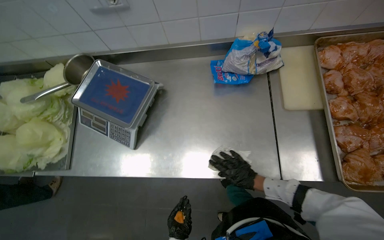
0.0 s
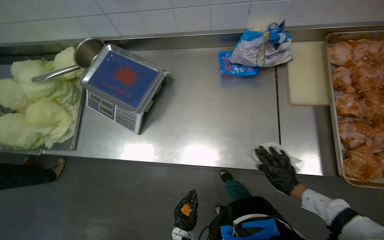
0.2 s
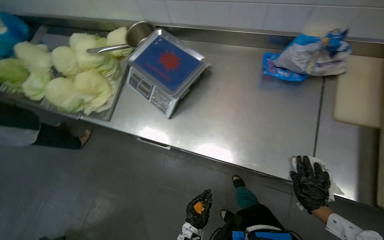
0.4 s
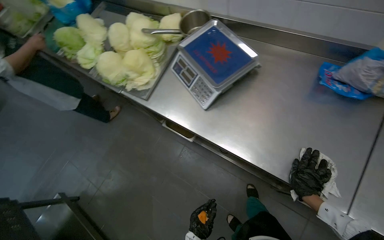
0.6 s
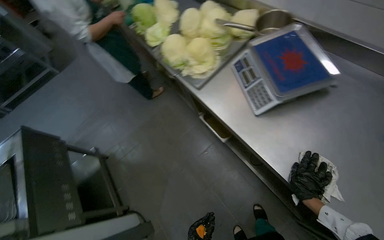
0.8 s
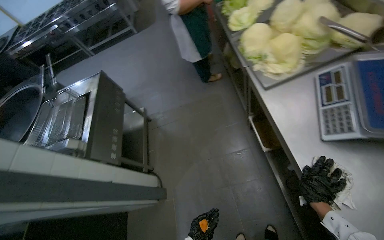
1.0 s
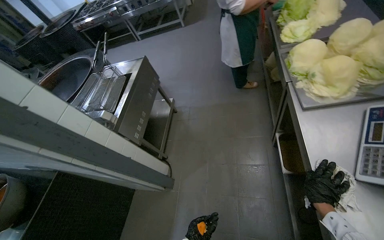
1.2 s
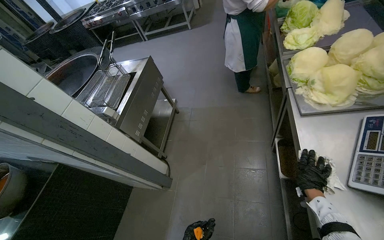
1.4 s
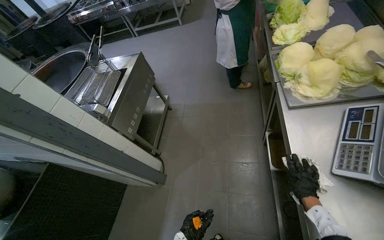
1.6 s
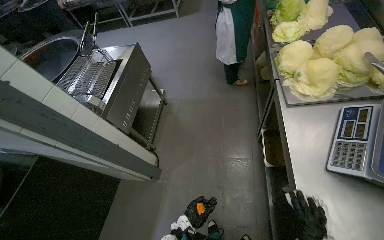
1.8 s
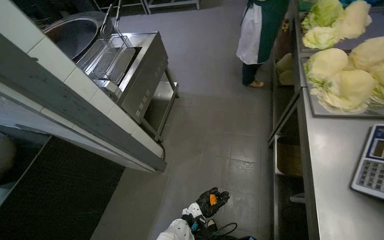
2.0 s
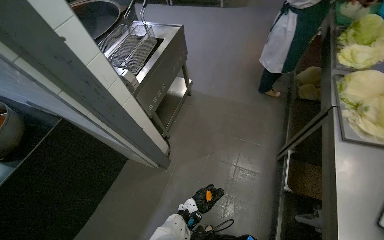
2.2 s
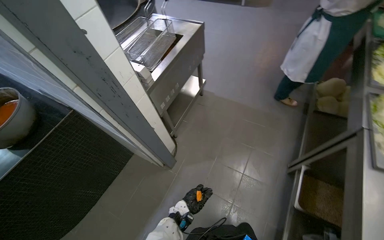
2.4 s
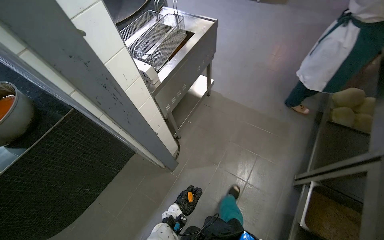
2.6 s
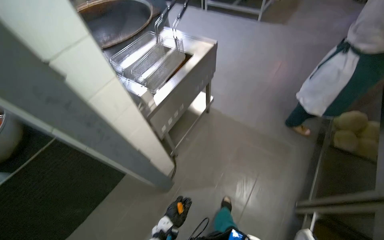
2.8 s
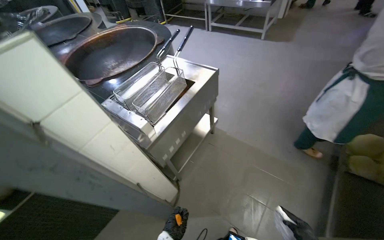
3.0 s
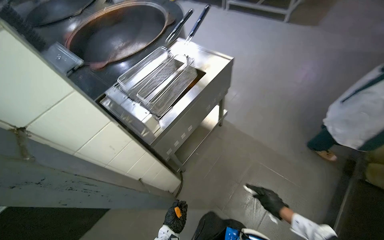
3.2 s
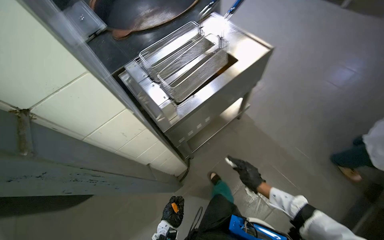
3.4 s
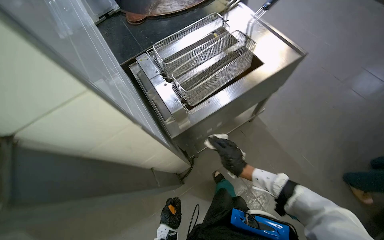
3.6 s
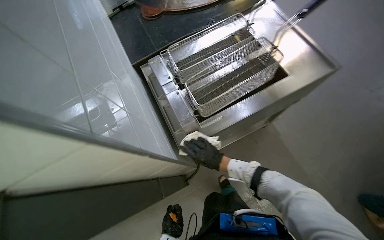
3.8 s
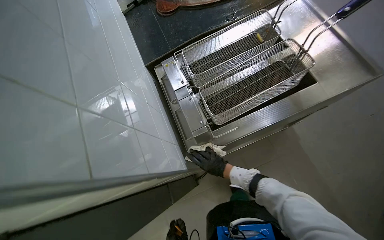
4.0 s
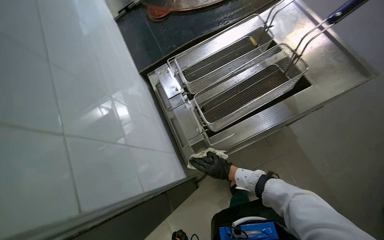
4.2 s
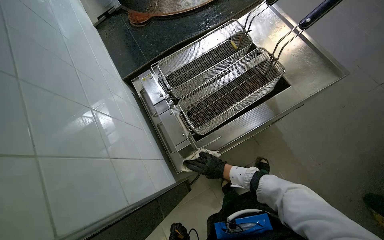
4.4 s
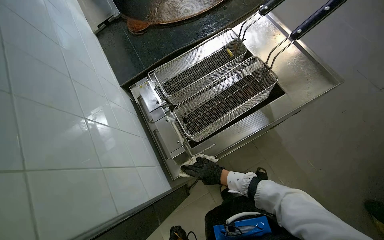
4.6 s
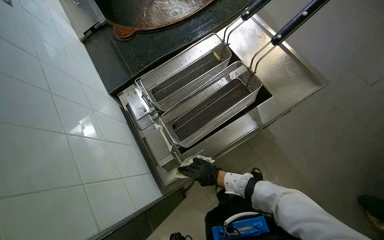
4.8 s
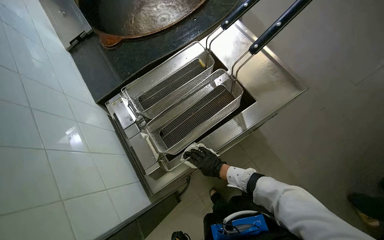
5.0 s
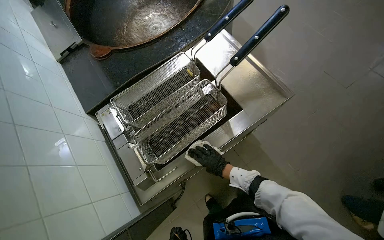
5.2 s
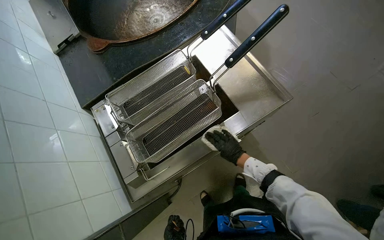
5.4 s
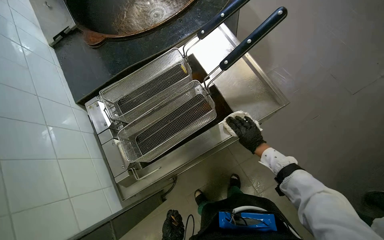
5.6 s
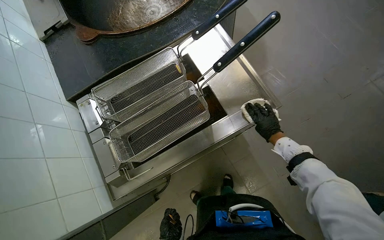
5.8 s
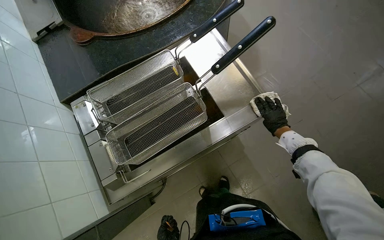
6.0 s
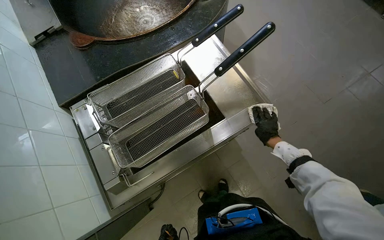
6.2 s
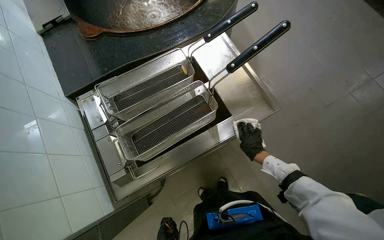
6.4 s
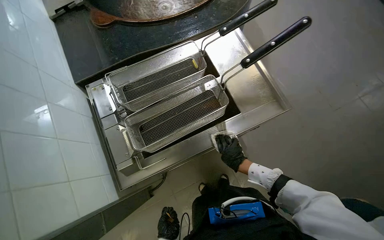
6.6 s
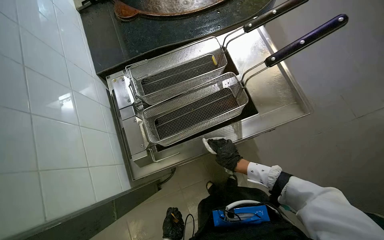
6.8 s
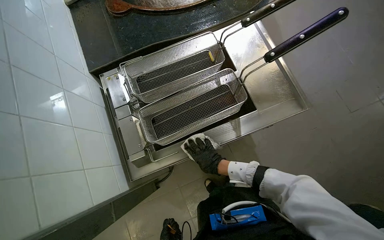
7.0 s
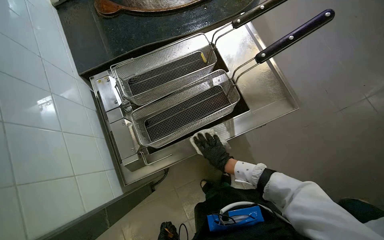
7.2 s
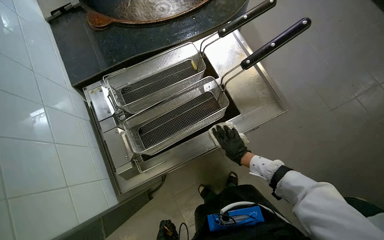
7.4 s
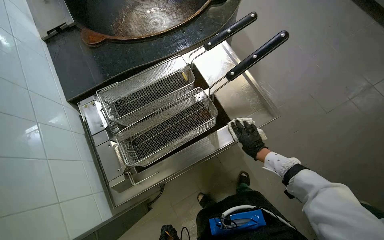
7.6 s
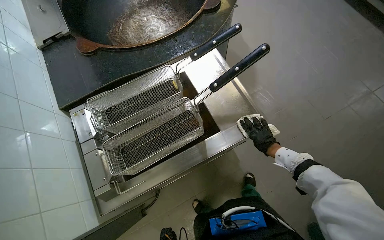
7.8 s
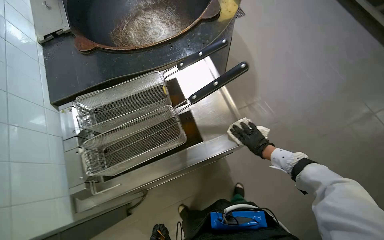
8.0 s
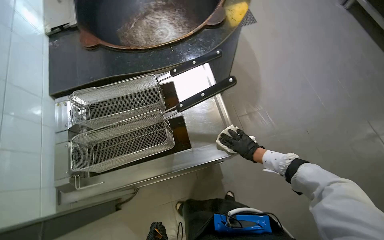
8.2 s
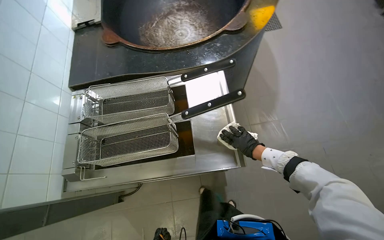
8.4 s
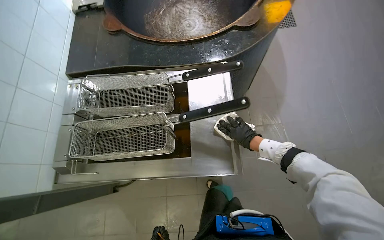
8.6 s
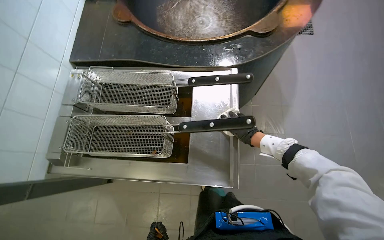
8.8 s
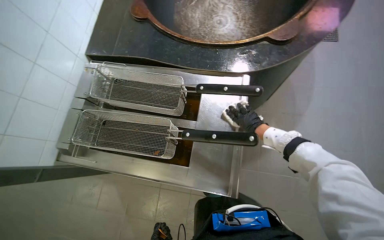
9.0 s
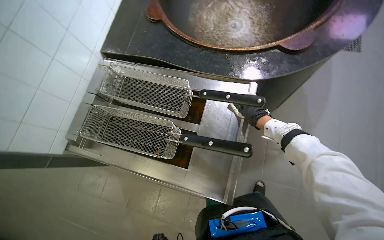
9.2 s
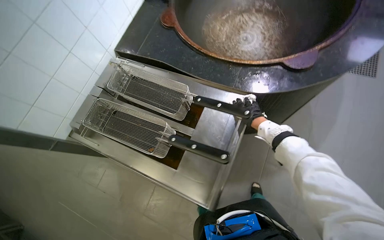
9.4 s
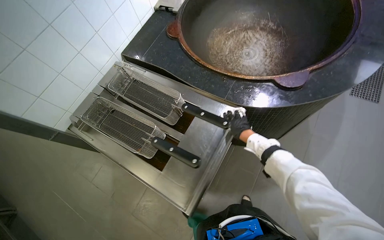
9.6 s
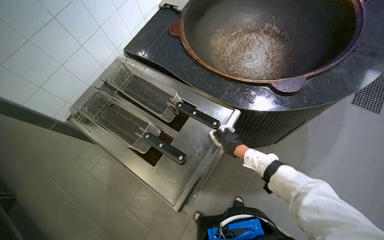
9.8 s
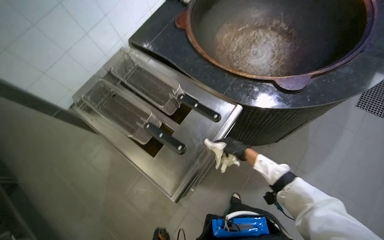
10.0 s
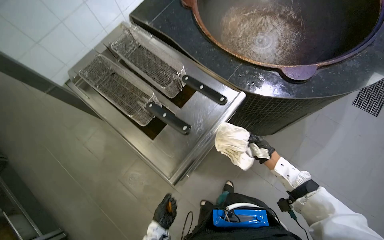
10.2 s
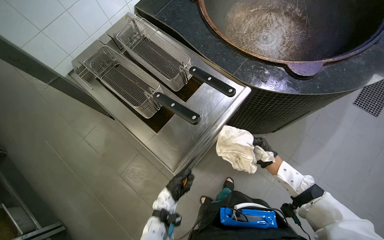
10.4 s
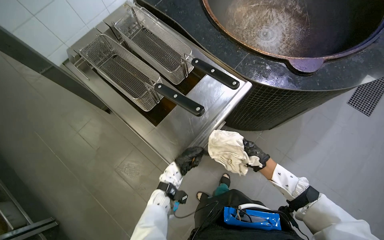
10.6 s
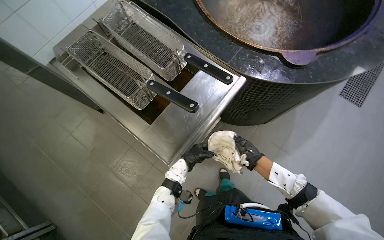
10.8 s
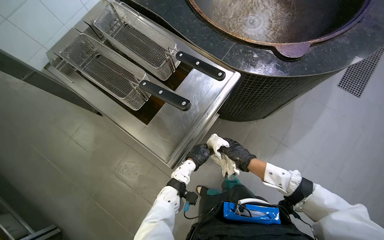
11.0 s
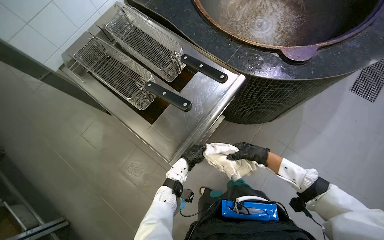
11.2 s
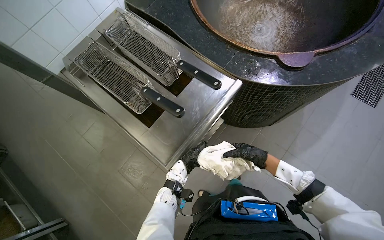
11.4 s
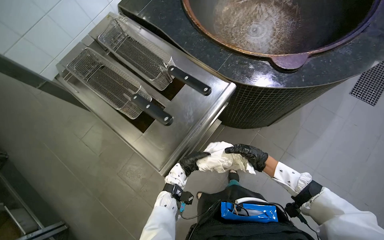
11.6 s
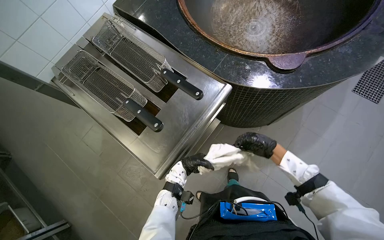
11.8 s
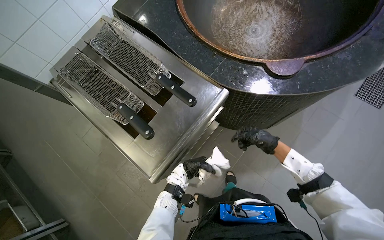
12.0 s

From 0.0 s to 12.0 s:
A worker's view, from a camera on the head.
Job: wiping surfaces.
The whole recording: Wiping kitchen counter. The worker wipes the stainless steel kitchen counter with a white cloth.
From 0.0 s to 1.6 s: The head rotates some 95 degrees to the left.
From 1.6 s to 3.0 s: The camera travels roughly 60 cm. The scene turns some 25 degrees clockwise in the picture.
From 3.0 s to 4.4 s: The wearer moves approximately 60 cm. The head rotates some 25 degrees to the left. The view tilts about 25 degrees downward.
From 4.4 s to 6.0 s: The right hand is displaced to the right and up the picture by roughly 60 cm.
From 6.0 s to 7.6 s: The right hand goes to the left and returns, roughly 40 cm each way.
From 7.6 s to 9.0 s: The head rotates some 40 degrees to the left. The right hand heads up the picture, covering roughly 40 cm.
From 9.0 s to 10.4 s: Everything in view rotates some 30 degrees clockwise. The right hand travels to the right and down the picture by some 25 cm.
From 10.4 s to 12.0 s: The right hand moves up the picture, about 10 cm.

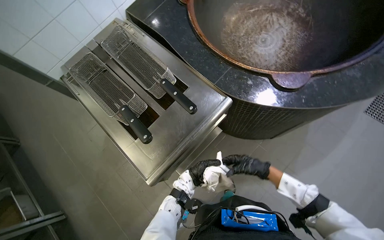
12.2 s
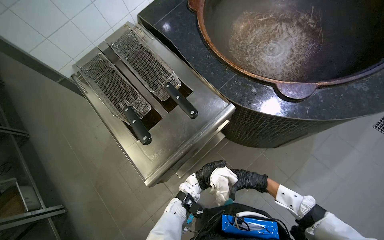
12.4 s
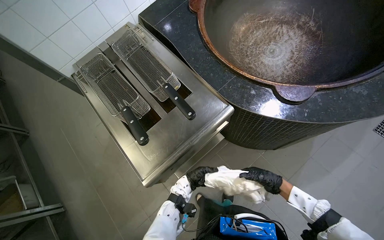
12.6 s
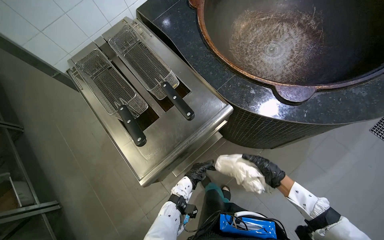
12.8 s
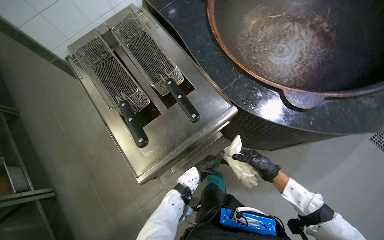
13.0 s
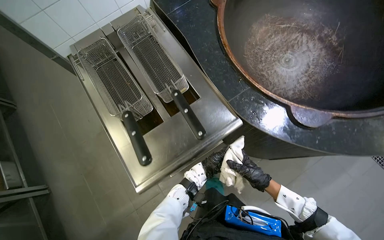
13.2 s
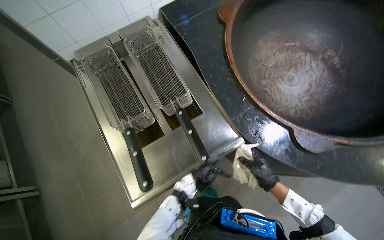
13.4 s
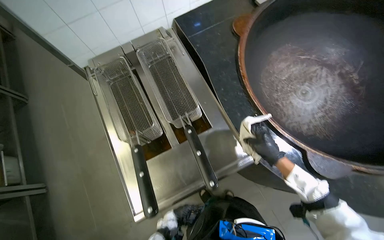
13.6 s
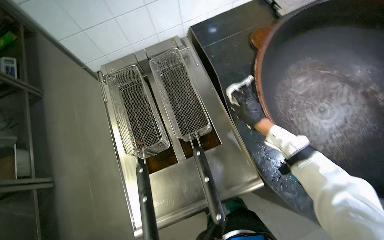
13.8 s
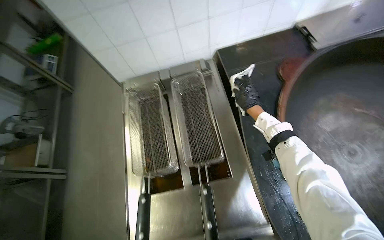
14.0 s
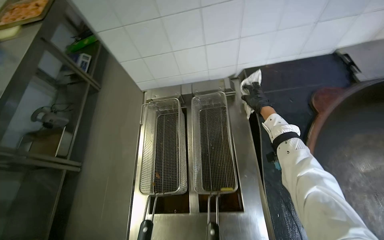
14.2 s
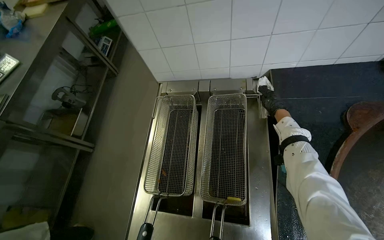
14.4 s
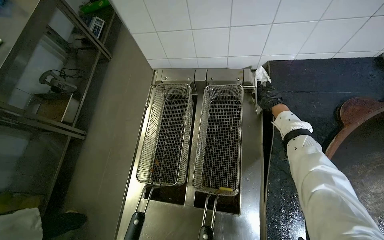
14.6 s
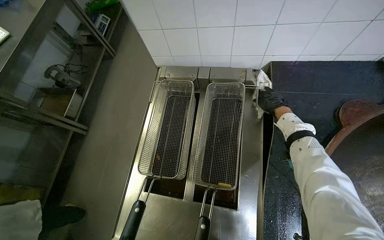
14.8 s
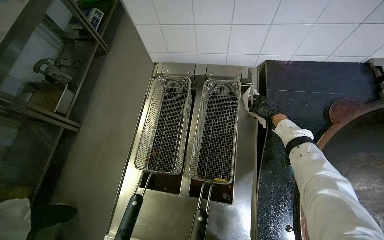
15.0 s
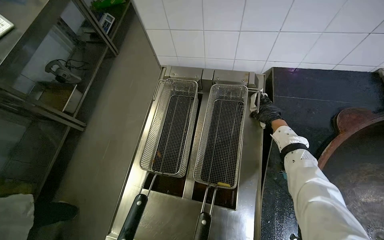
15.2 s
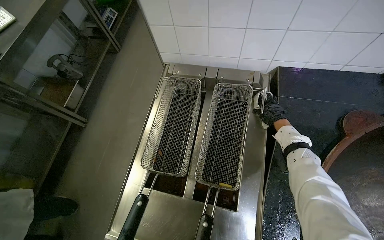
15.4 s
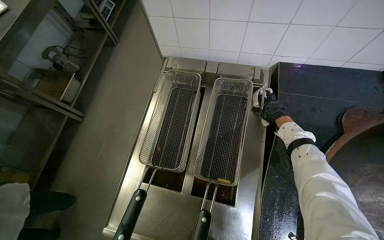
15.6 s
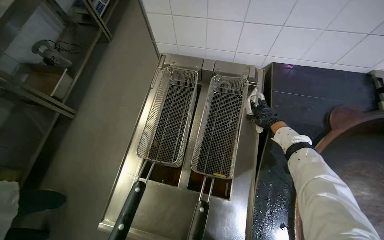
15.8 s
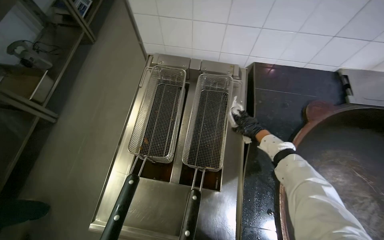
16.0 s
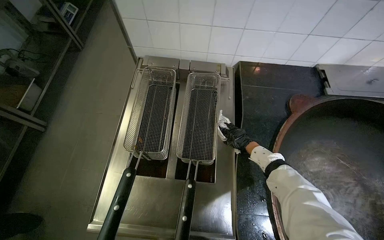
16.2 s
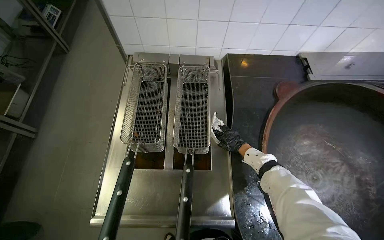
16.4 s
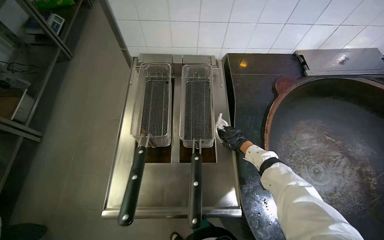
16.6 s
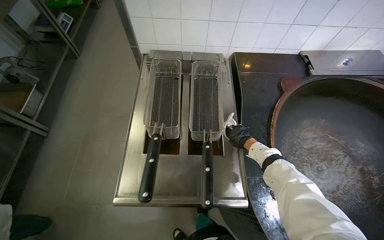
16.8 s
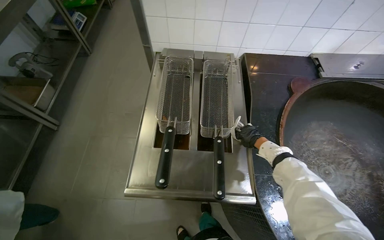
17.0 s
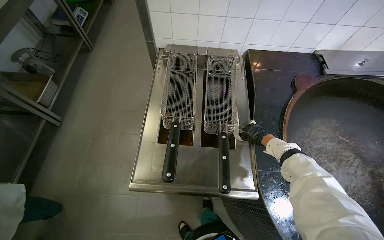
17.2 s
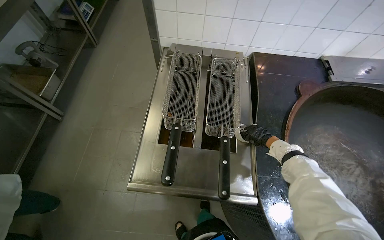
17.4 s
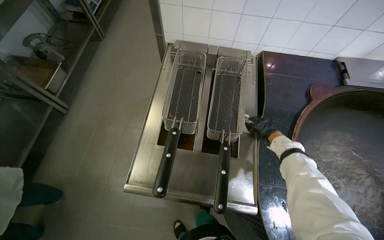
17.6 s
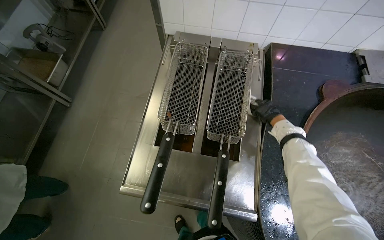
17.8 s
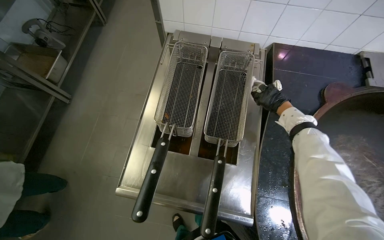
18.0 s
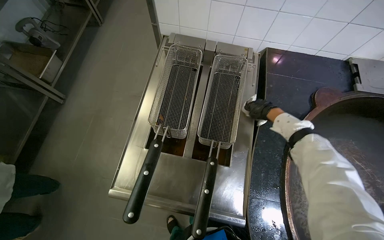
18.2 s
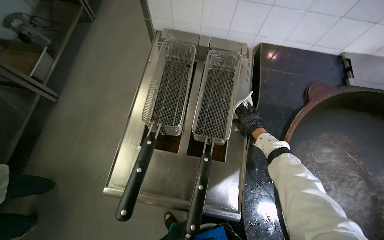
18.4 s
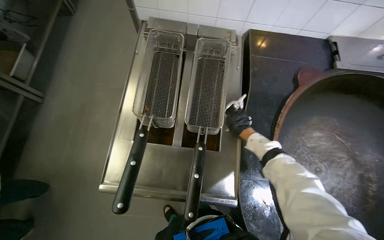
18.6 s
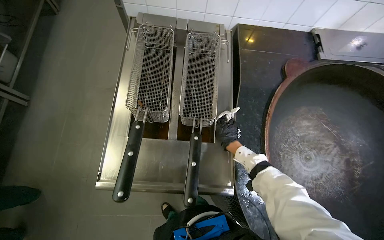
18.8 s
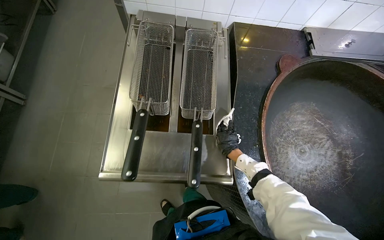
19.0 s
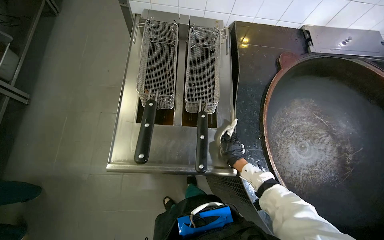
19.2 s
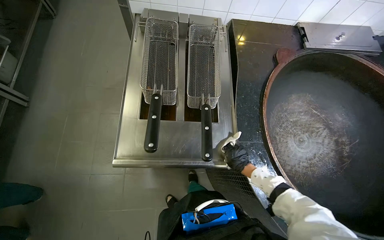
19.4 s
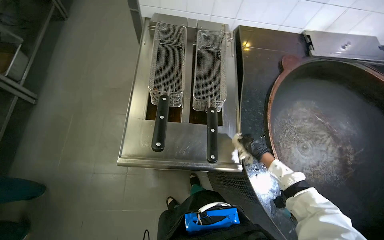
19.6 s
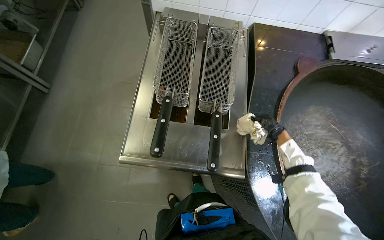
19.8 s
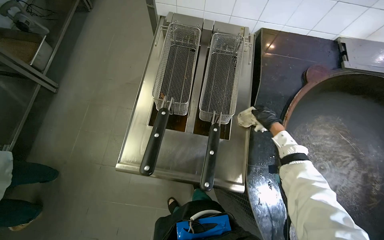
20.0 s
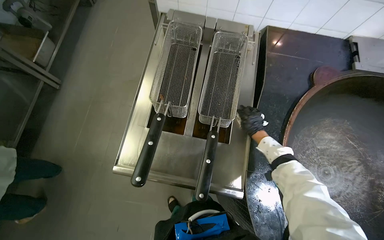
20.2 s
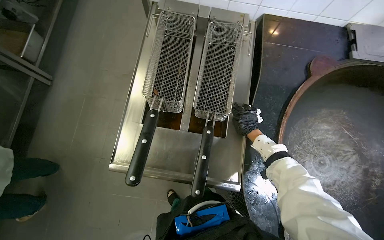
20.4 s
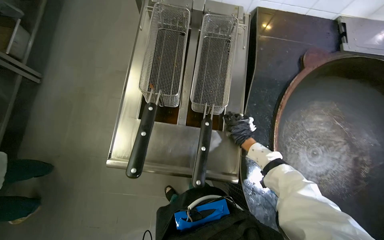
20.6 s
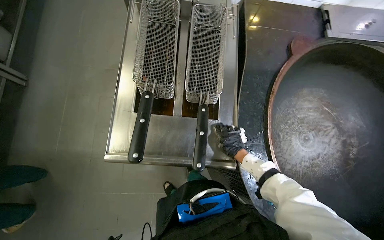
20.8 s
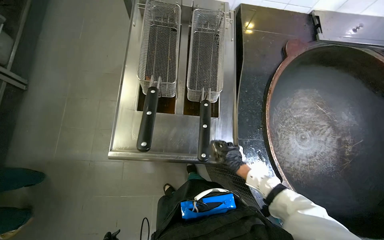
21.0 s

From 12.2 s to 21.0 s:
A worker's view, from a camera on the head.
Job: wiping surfaces.
The whole recording: Wiping kitchen counter. The worker wipes the stainless steel kitchen counter with a white cloth.
From 13.6 s to 15.2 s: The wearer's head swings about 35 degrees to the left.
From 15.2 s to 16.6 s: The right hand shifts roughly 25 cm down the picture.
From 16.6 s to 18.0 s: The right hand shifts roughly 20 cm up the picture.
From 18.0 s to 19.6 s: The right hand goes about 40 cm down the picture.
From 19.6 s to 21.0 s: The right hand reaches some 20 cm up the picture, then returns.
